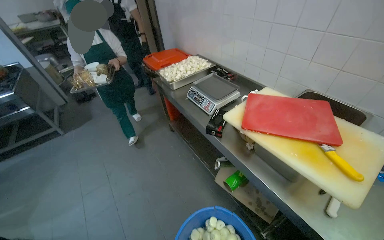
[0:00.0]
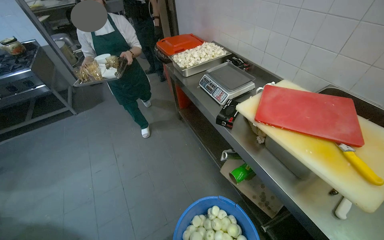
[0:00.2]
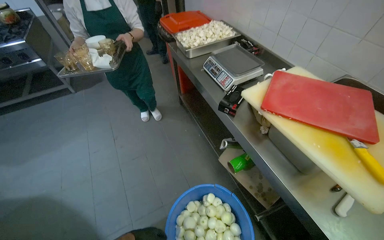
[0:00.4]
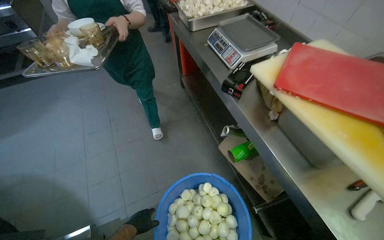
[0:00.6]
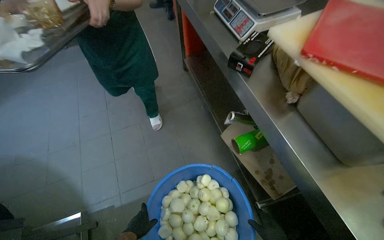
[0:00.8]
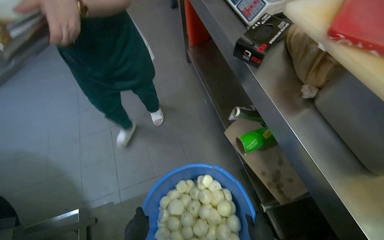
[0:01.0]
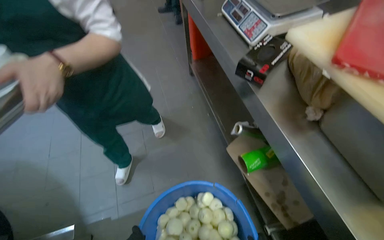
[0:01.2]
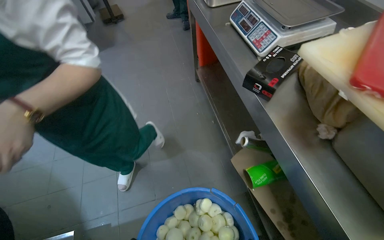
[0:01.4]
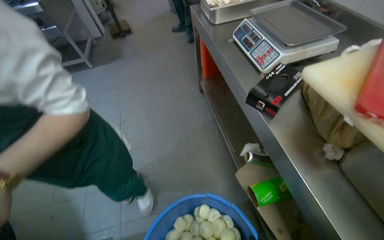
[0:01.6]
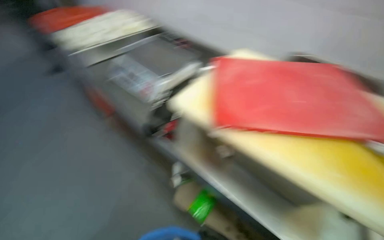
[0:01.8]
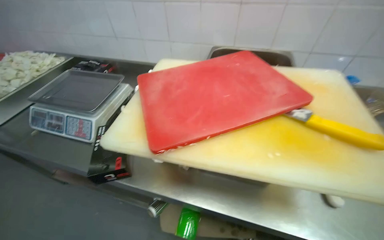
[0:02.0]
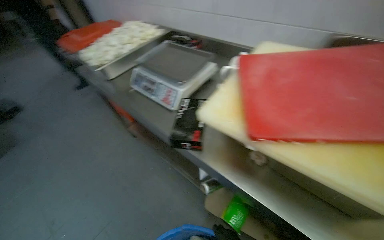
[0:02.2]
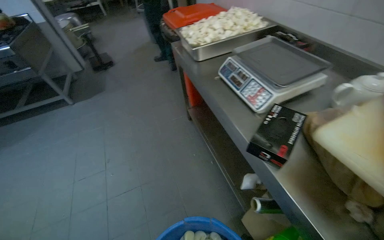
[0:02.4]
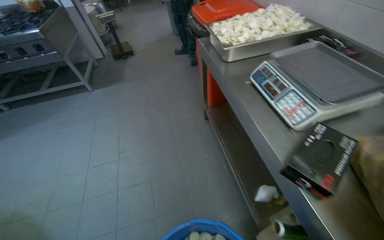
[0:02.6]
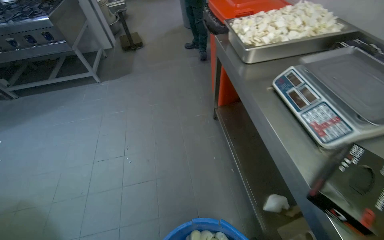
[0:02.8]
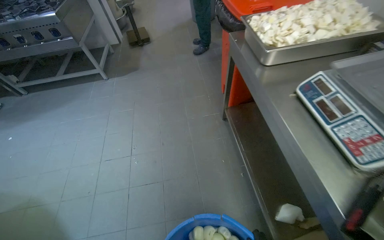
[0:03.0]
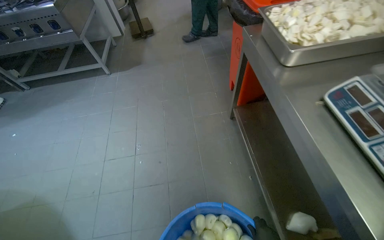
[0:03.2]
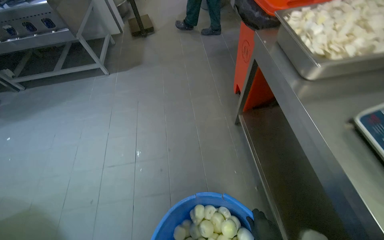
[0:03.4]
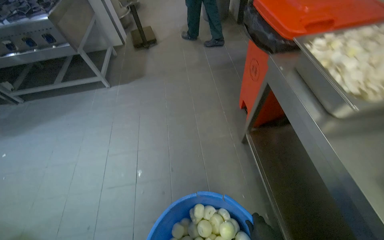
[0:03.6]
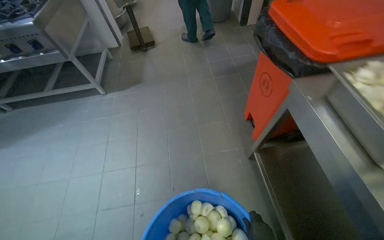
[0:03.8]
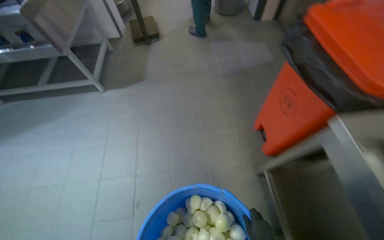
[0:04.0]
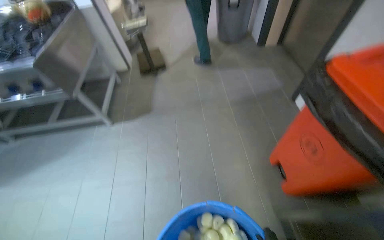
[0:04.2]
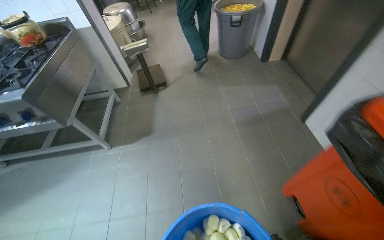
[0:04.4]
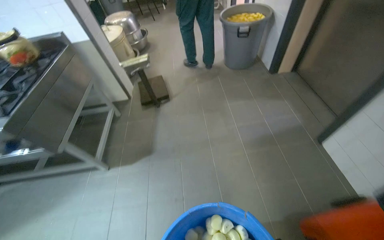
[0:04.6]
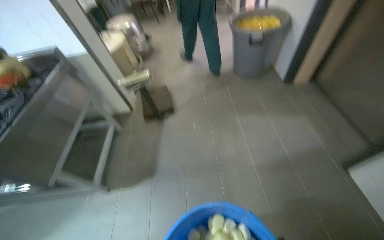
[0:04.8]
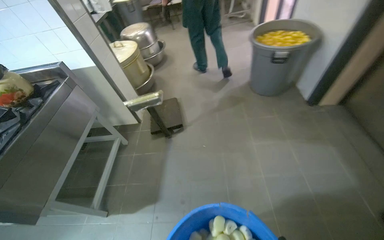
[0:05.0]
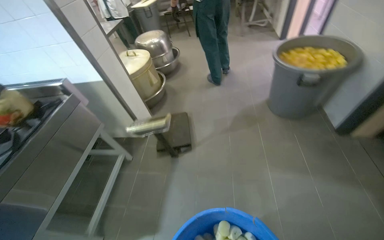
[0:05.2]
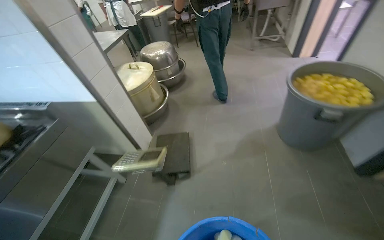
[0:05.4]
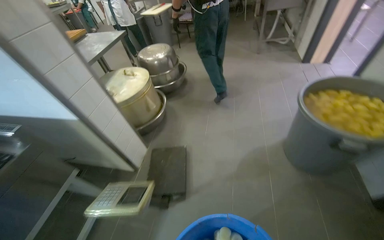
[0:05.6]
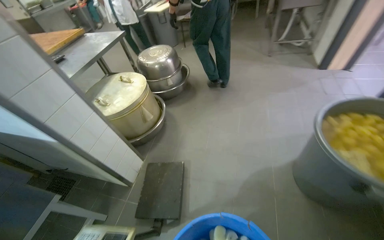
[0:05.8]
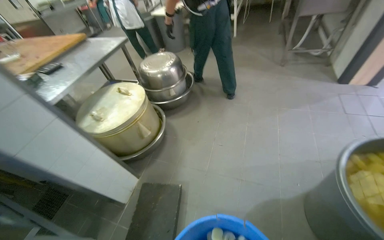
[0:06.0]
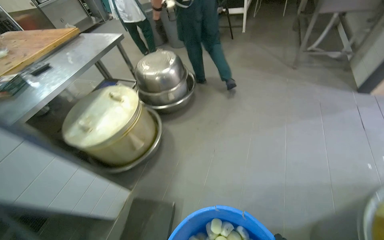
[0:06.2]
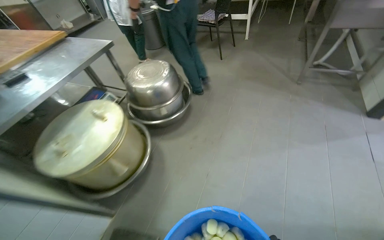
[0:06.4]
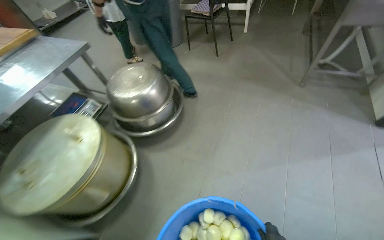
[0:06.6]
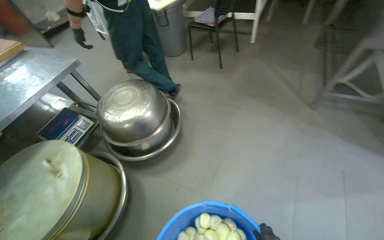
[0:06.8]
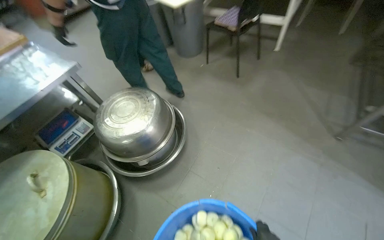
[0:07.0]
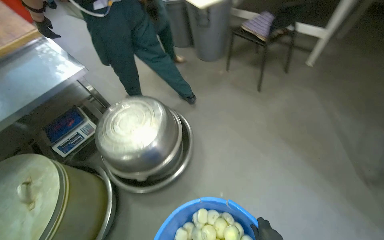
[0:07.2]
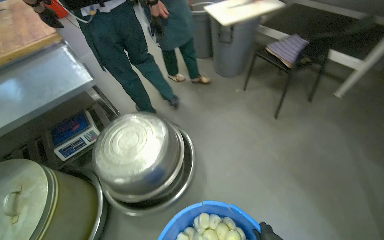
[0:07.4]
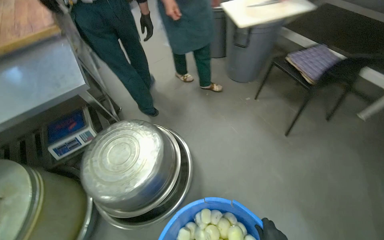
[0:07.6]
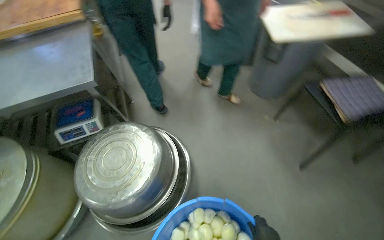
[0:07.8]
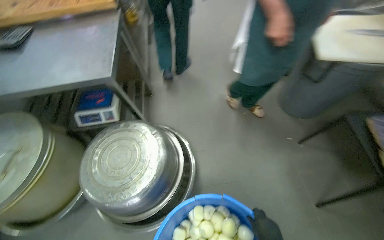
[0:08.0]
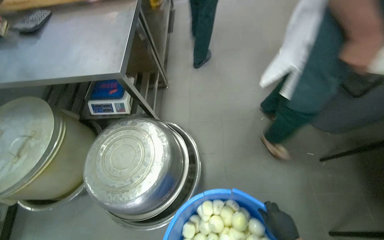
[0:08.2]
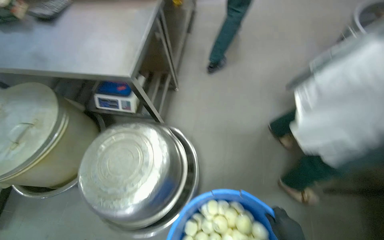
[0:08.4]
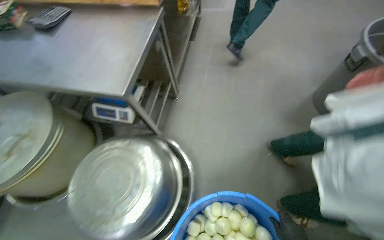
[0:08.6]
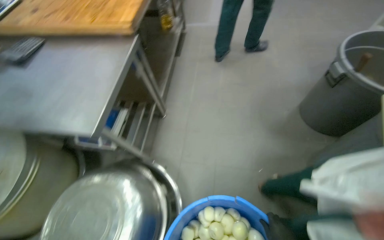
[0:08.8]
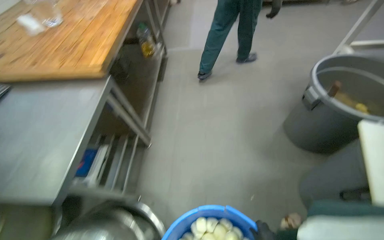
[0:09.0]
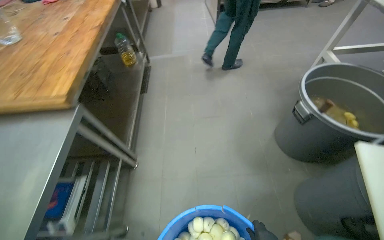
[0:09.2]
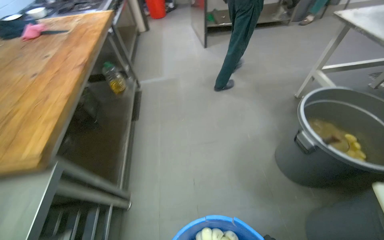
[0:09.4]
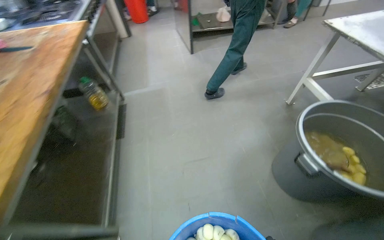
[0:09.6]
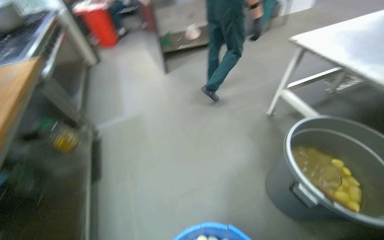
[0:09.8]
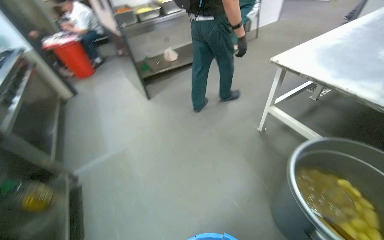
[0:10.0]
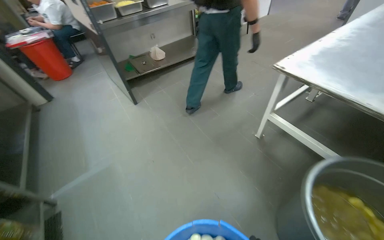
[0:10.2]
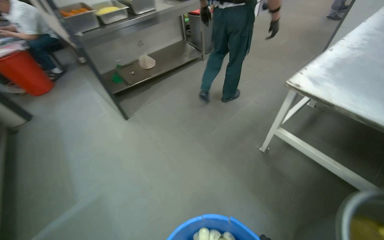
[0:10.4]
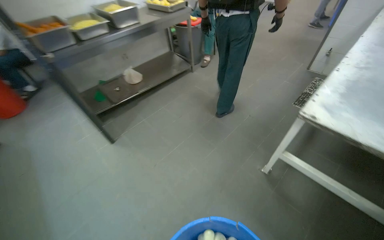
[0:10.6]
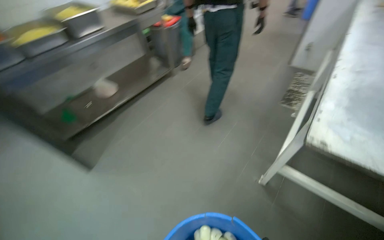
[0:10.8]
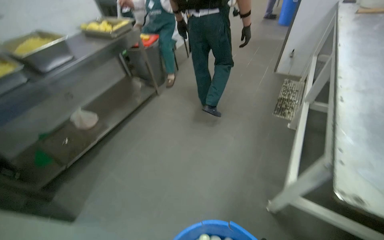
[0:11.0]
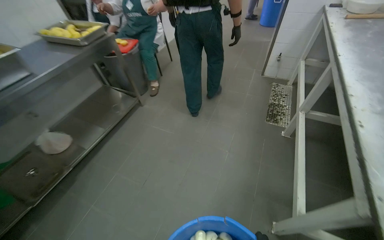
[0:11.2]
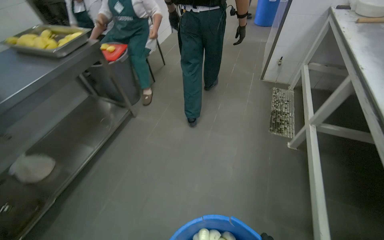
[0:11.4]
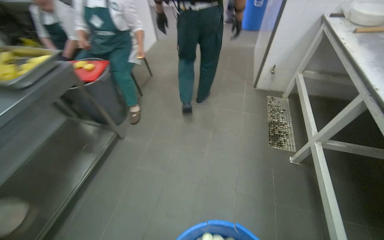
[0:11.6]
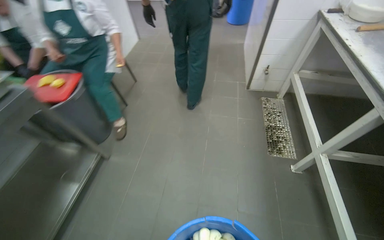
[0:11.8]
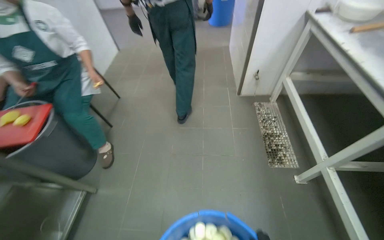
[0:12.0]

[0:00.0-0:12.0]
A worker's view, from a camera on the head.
Job: preparing food.
The whole recording: Transporting sliced onions to storage. The worker carries a large busket of onions through the kitchen and places it on a shelf in the storage room.
0:00.0 to 0:01.6: The camera is carried about 40 cm. The head turns to the left by roughly 20 degrees.
0:01.6 to 0:03.0: The camera is carried about 40 cm.
0:03.0 to 0:04.4: The camera is carried about 1 m.
0:04.4 to 0:06.0: The wearer moves about 2 m. The wearer's head swings roughly 25 degrees to the left.
0:06.0 to 0:07.6: The wearer moves roughly 2 m. The head rotates roughly 40 degrees to the left. The wearer looks some 15 degrees further downward.
0:07.6 to 0:09.0: The head travels roughly 70 cm. The head turns to the left by about 35 degrees.
0:09.0 to 0:10.4: The camera is carried about 1.5 m. The wearer looks about 40 degrees further to the right.
0:10.4 to 0:12.0: The camera travels roughly 1.5 m. The wearer's head swings roughly 45 degrees to the right.

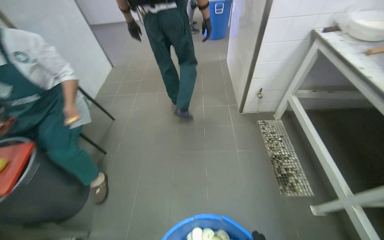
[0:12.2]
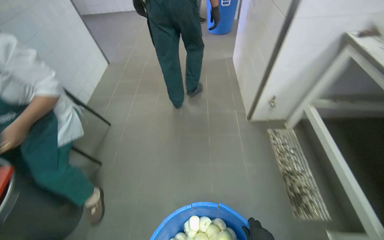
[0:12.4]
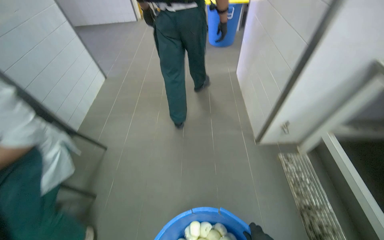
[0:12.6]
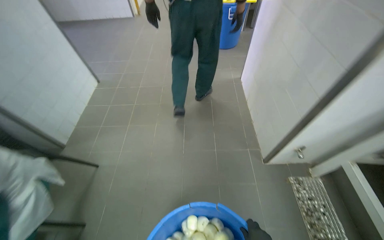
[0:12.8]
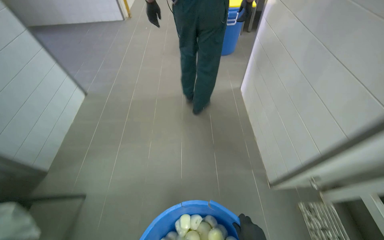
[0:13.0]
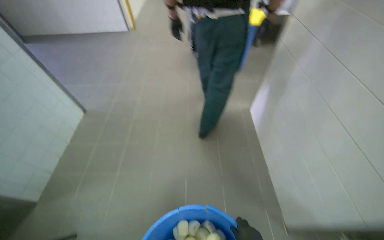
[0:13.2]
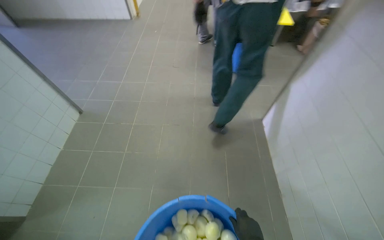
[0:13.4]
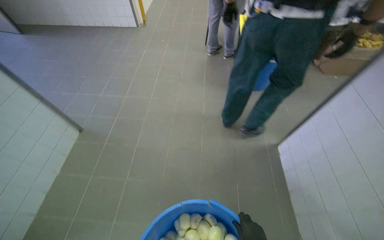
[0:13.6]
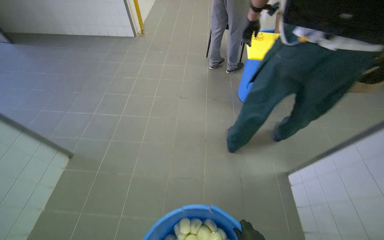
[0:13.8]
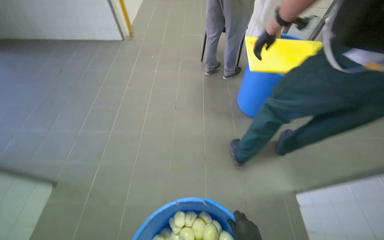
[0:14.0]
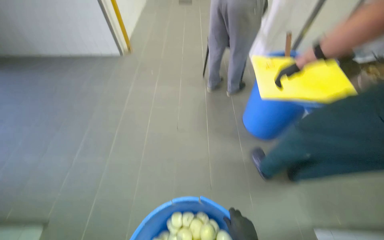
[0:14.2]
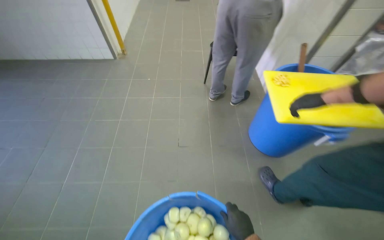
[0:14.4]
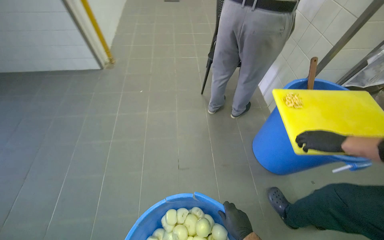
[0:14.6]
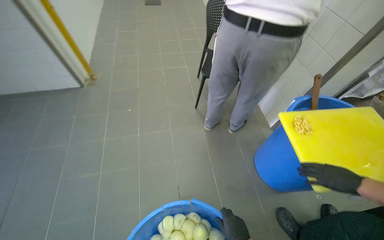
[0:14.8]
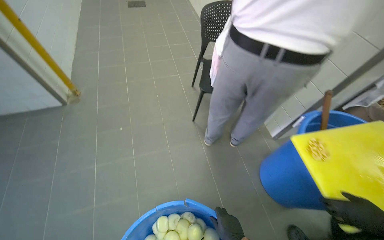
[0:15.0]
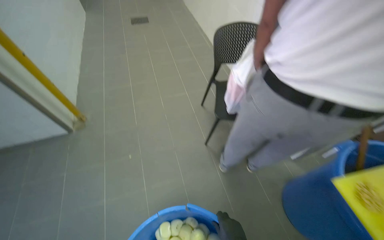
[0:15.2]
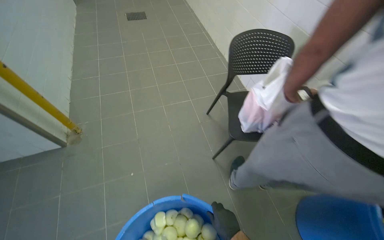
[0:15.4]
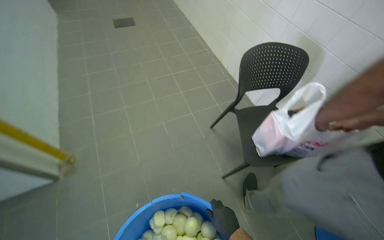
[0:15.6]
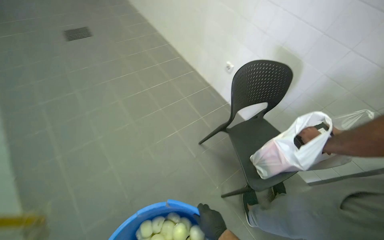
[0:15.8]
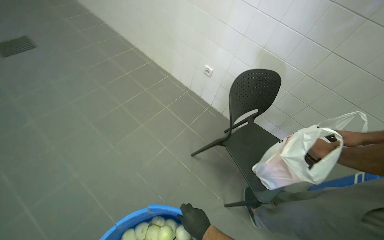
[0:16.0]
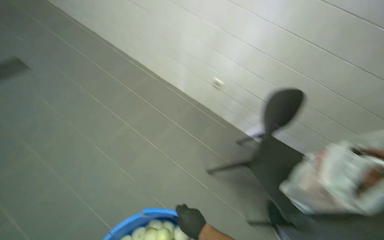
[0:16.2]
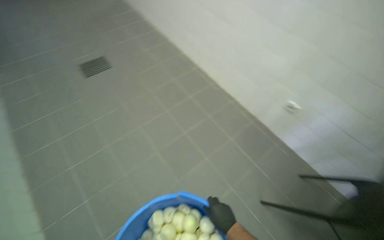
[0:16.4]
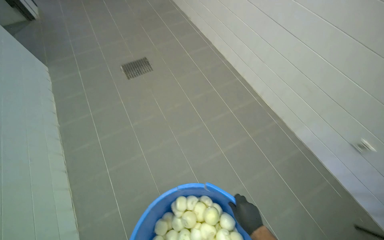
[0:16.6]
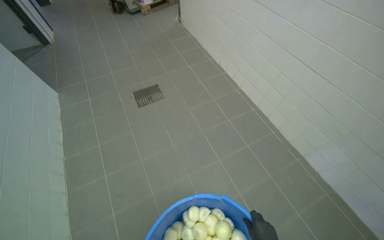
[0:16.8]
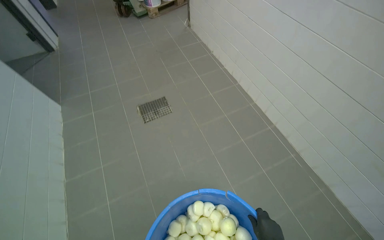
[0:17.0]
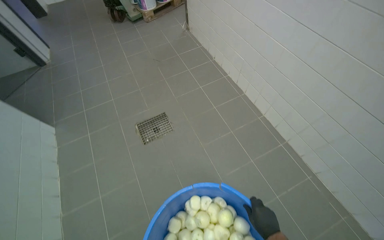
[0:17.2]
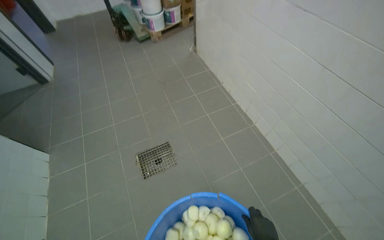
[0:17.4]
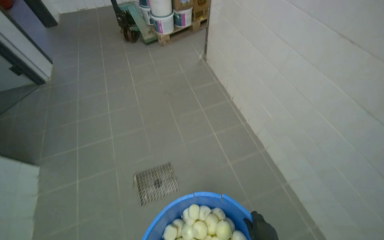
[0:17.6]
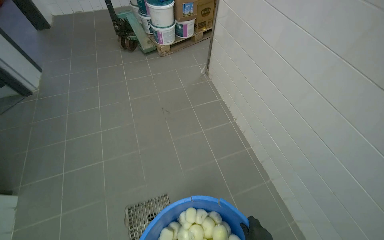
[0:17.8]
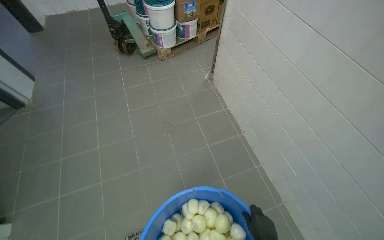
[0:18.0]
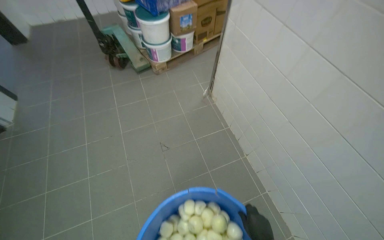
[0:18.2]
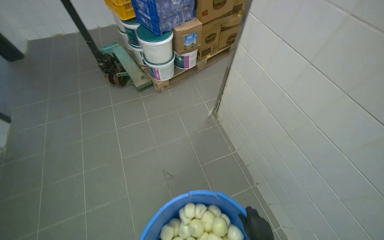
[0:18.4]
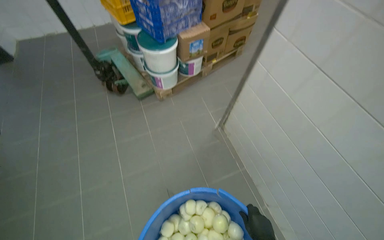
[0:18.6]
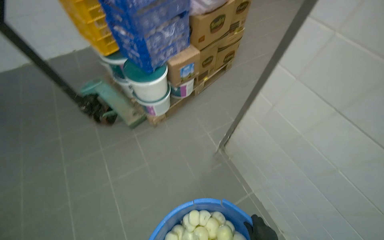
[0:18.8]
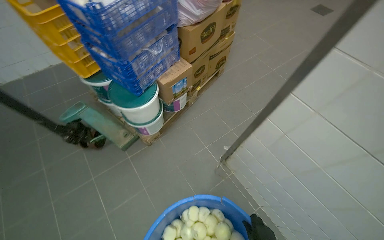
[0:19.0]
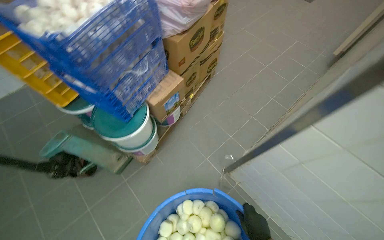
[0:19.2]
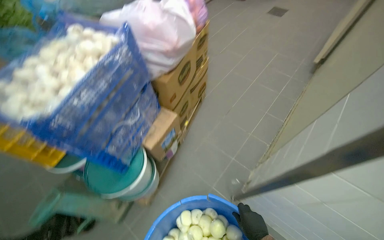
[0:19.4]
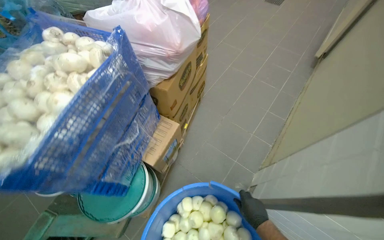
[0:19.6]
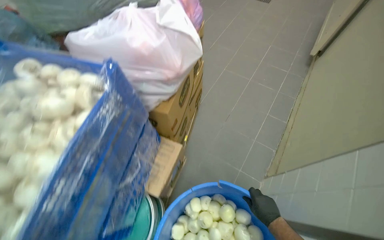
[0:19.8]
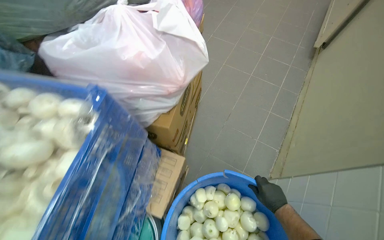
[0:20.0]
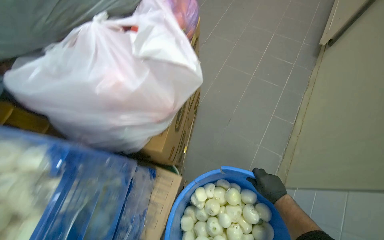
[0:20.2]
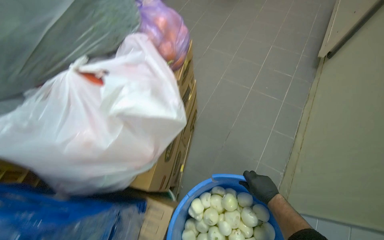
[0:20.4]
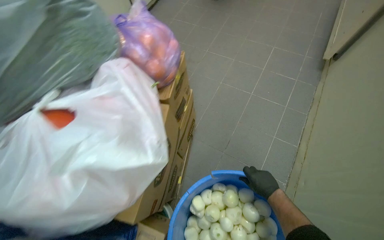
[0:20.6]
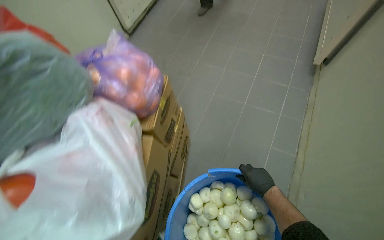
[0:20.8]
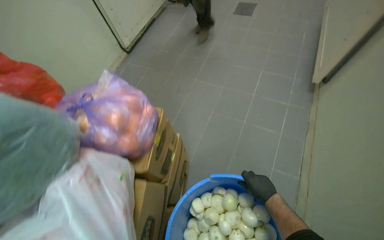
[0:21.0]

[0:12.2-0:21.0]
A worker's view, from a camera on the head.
Job: preparing food.
The whole recording: Transporting sliced onions to storage. The worker carries a large busket of onions through the kitchen and places it on a shelf in the storage room.
0:12.2 to 0:13.6: The head travels approximately 1.5 m.
0:13.6 to 0:15.2: The camera travels roughly 2 m. The head turns to the right by some 20 degrees.
0:15.2 to 0:16.6: The head travels approximately 1.5 m.
0:16.6 to 0:18.0: The camera is carried approximately 1.5 m.
0:18.0 to 0:19.6: The wearer moves roughly 1.5 m. The wearer looks some 35 degrees further to the right.
0:19.6 to 0:21.0: The head travels about 70 cm.
